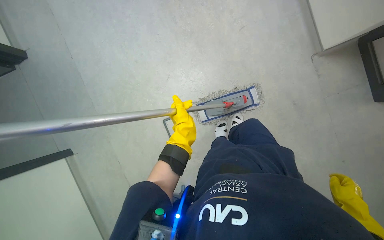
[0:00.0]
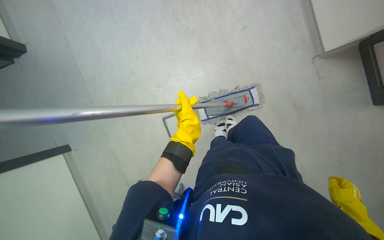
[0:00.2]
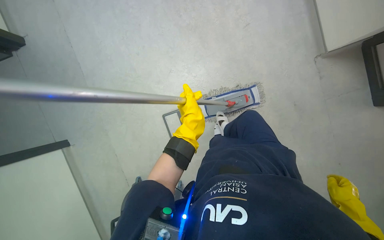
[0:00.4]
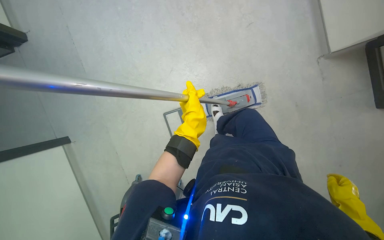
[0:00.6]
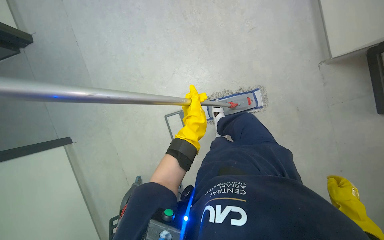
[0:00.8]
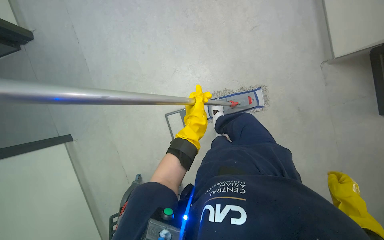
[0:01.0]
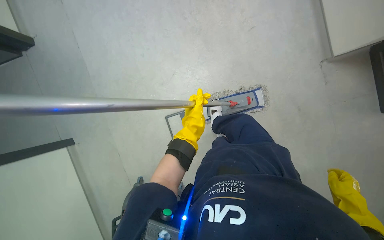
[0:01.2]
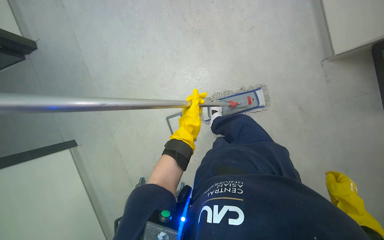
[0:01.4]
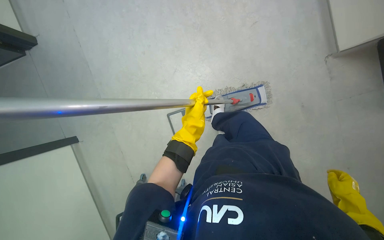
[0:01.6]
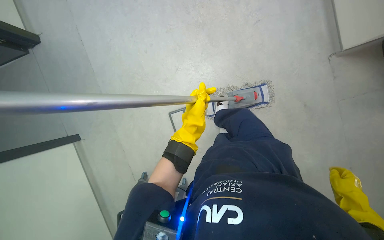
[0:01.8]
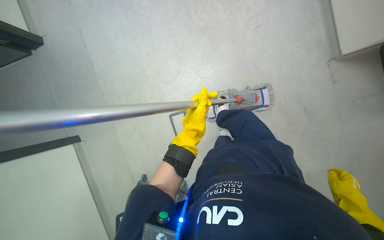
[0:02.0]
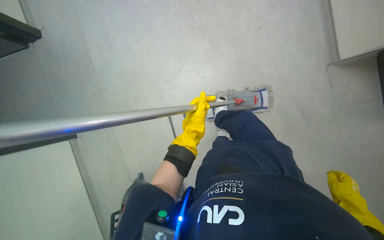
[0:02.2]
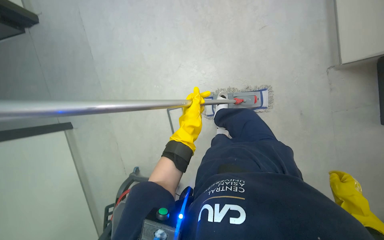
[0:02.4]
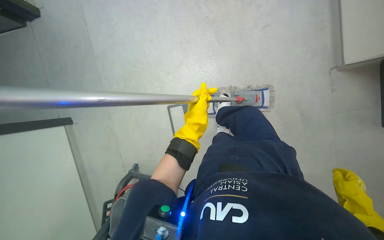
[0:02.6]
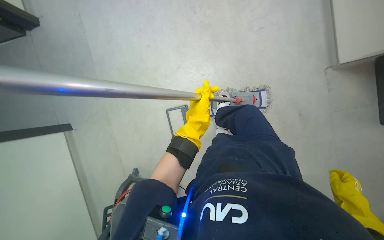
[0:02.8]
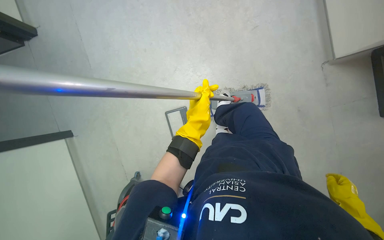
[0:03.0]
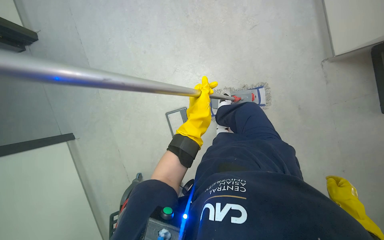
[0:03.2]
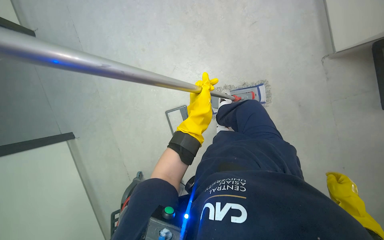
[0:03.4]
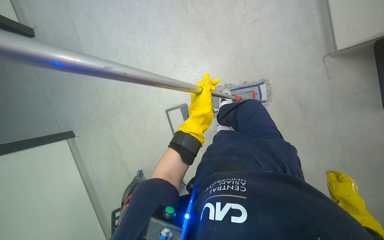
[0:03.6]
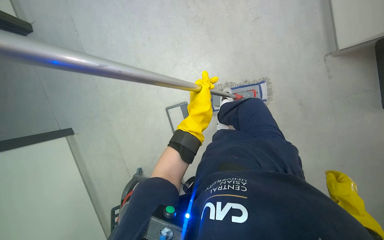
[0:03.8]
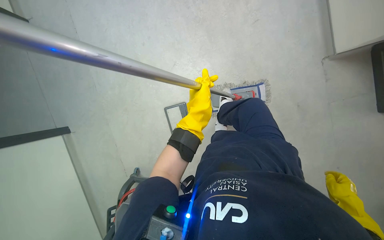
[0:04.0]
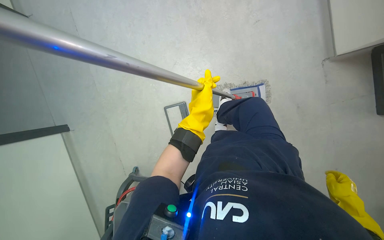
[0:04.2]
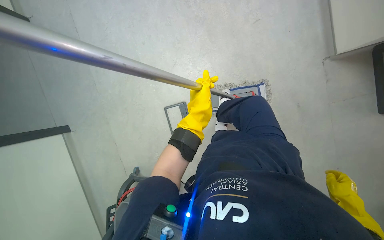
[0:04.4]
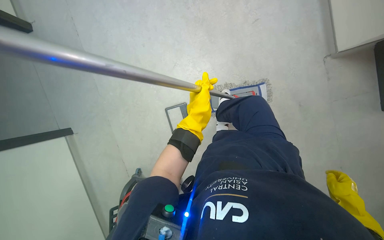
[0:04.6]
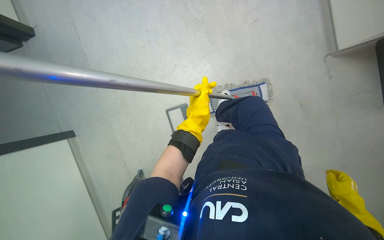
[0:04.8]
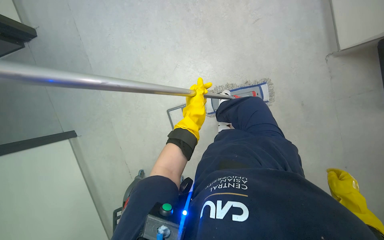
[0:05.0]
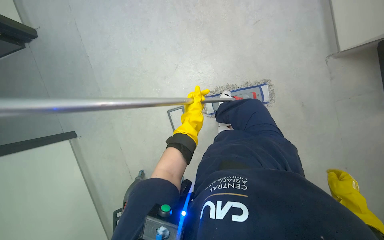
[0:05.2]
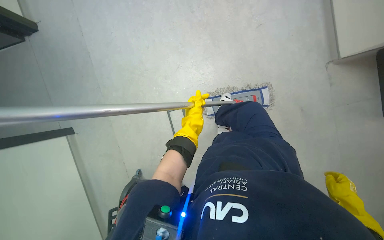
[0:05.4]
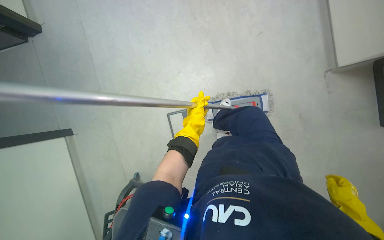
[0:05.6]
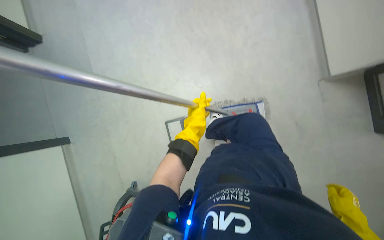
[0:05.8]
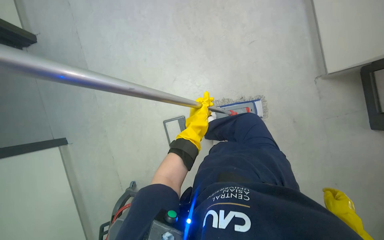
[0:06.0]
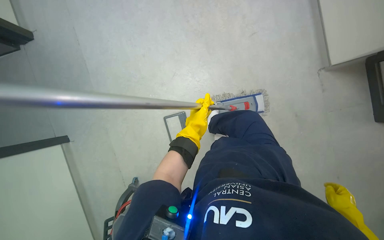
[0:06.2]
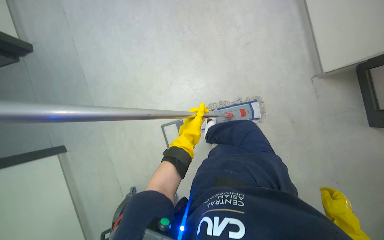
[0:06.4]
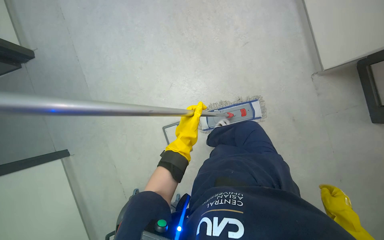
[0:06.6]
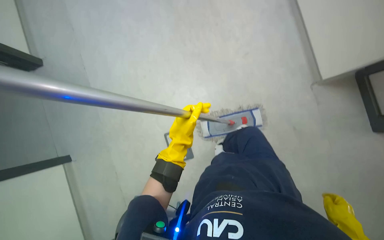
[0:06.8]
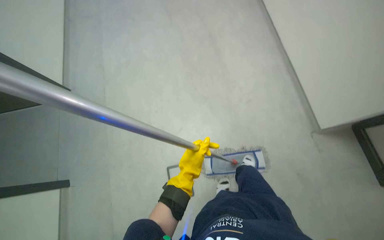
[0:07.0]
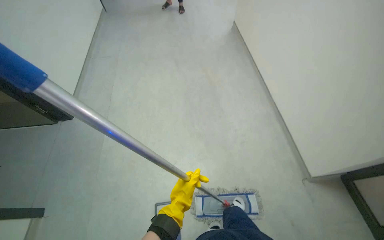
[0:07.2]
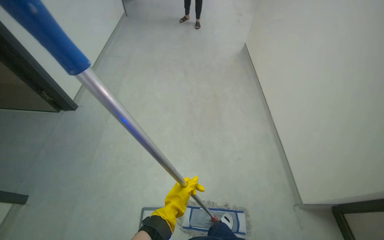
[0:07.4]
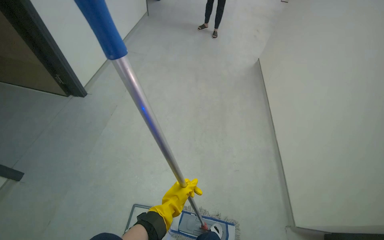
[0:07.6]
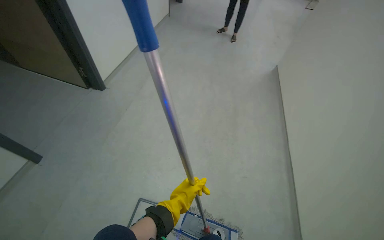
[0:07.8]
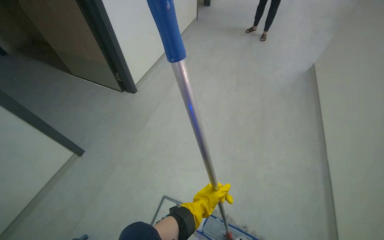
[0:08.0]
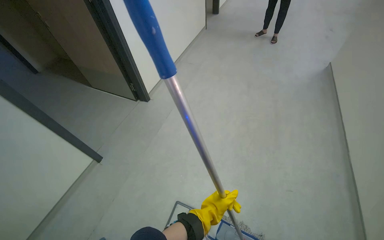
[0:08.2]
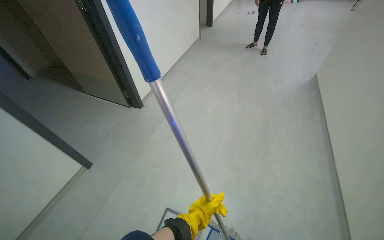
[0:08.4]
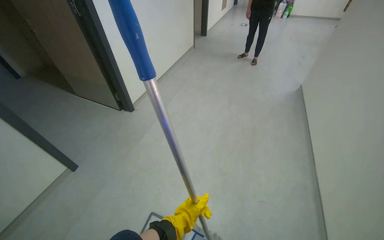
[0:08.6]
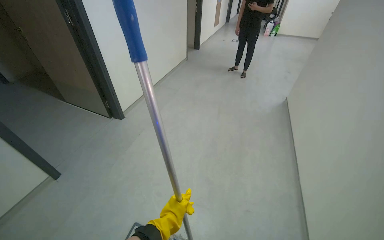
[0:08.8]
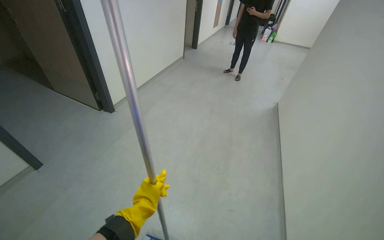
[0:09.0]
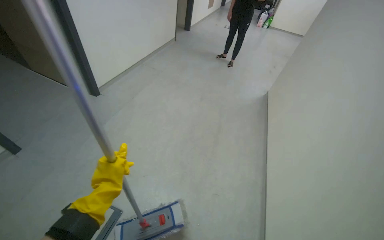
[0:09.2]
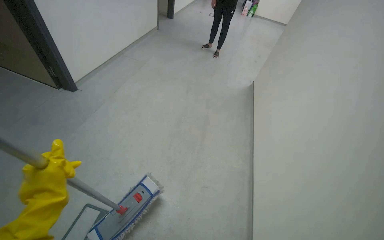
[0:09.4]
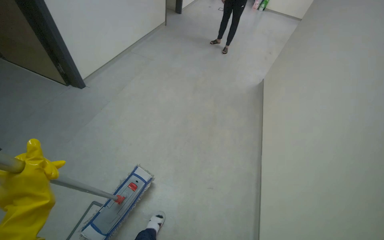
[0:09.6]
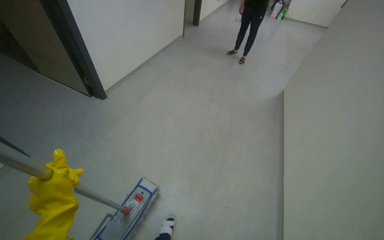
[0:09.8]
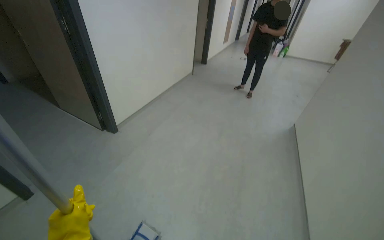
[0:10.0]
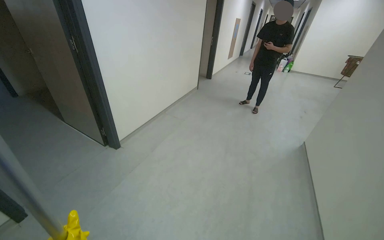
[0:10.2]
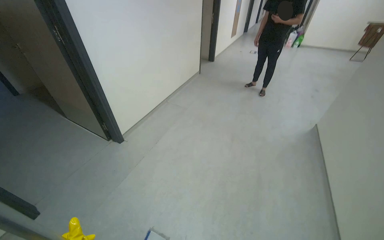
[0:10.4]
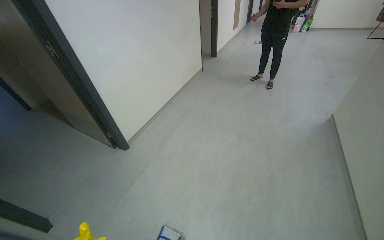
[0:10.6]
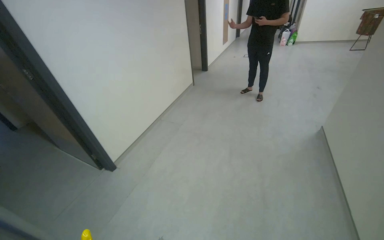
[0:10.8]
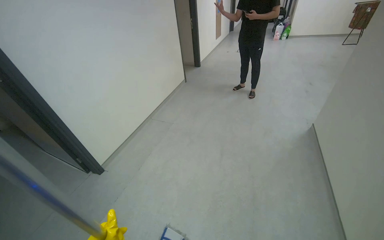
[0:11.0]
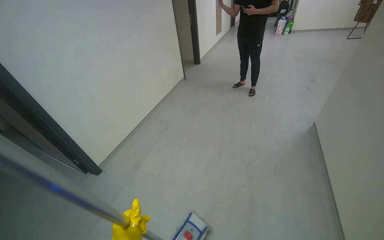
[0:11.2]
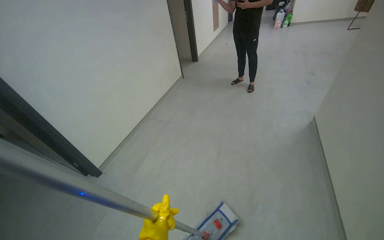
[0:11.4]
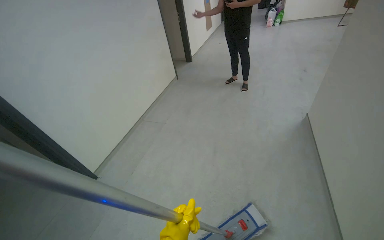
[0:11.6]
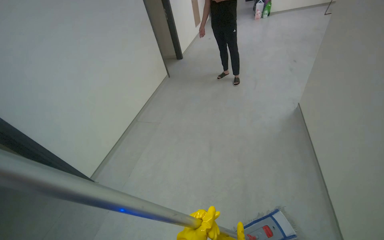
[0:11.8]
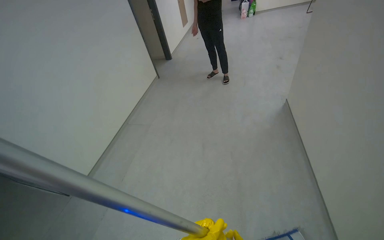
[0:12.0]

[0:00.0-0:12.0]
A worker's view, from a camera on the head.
Job: mopping floor.
The whole recording: Mopping hallway floor. The worker mops the hallway floor with a flat mop and bucket.
0:00.0 to 0:06.0: The hands stay close to where they were, moving slightly.
0:06.0 to 0:07.6: The camera pitches upward, by roughly 40 degrees. The scene rotates clockwise by approximately 25 degrees.
0:07.6 to 0:09.0: The wearer looks approximately 10 degrees further upward.
0:09.0 to 0:10.4: The camera travels about 40 cm.
0:10.4 to 0:12.0: The head travels about 60 cm.

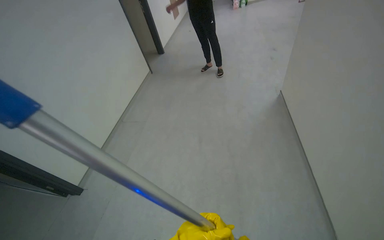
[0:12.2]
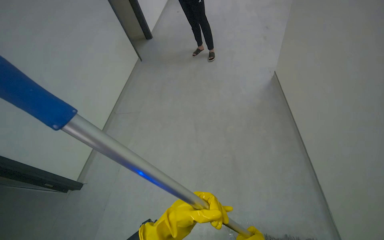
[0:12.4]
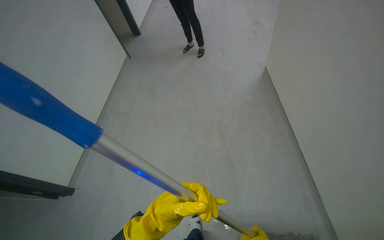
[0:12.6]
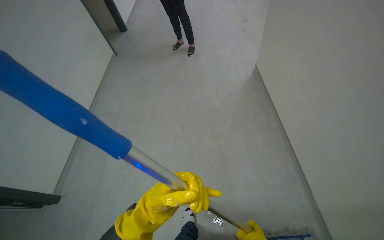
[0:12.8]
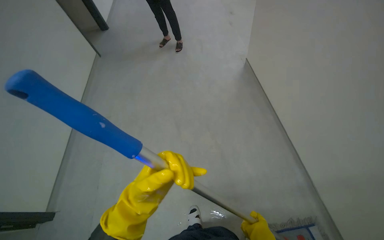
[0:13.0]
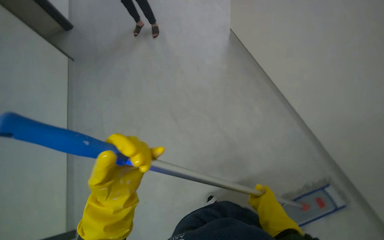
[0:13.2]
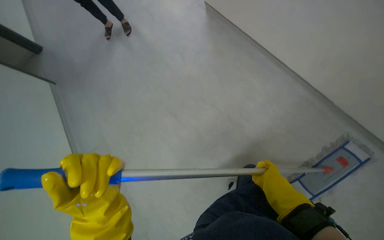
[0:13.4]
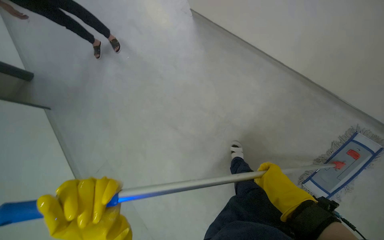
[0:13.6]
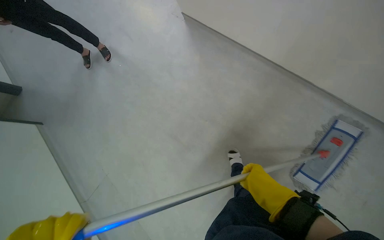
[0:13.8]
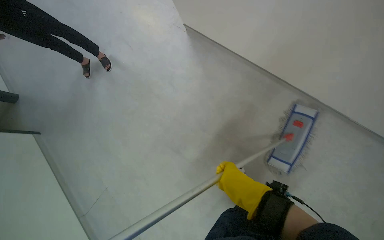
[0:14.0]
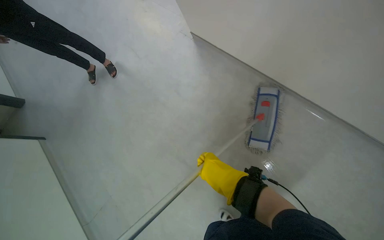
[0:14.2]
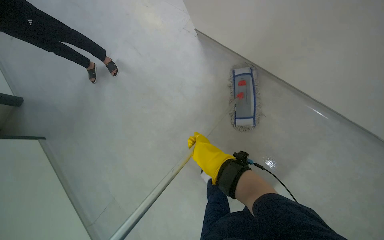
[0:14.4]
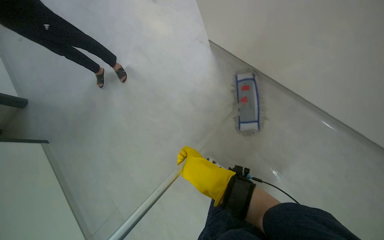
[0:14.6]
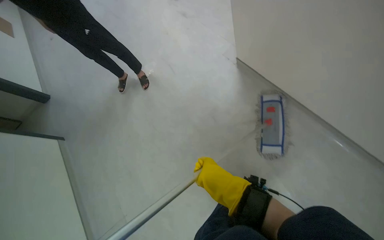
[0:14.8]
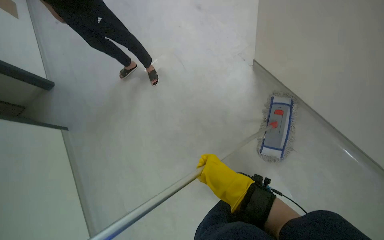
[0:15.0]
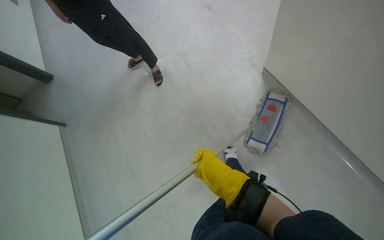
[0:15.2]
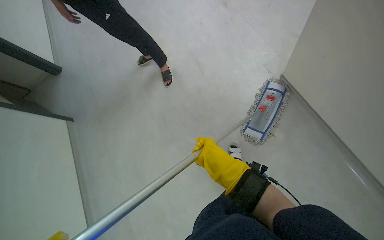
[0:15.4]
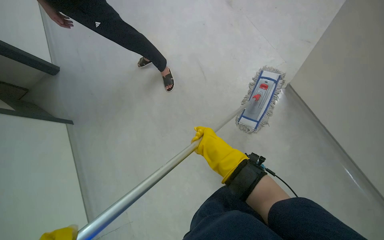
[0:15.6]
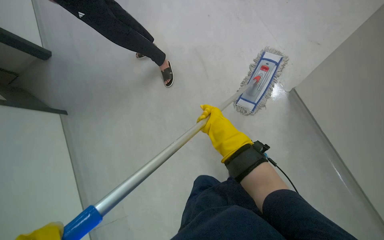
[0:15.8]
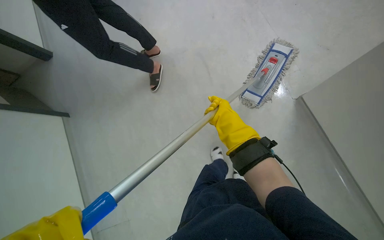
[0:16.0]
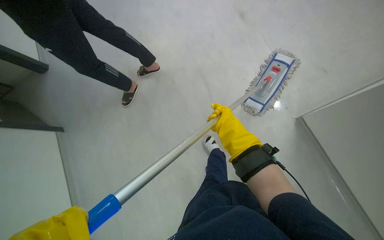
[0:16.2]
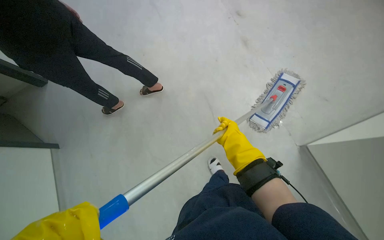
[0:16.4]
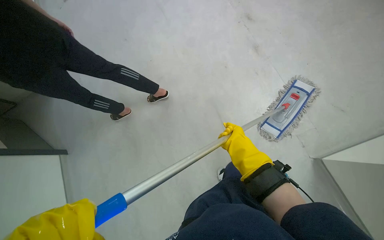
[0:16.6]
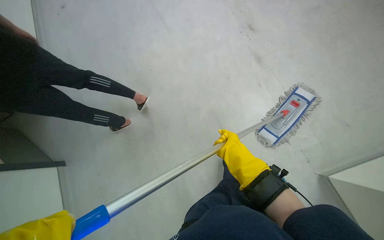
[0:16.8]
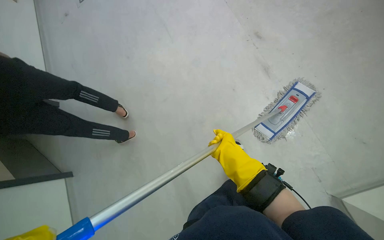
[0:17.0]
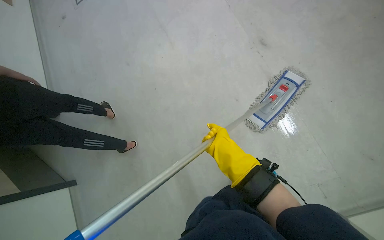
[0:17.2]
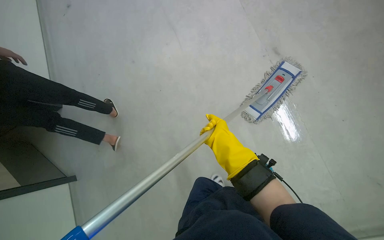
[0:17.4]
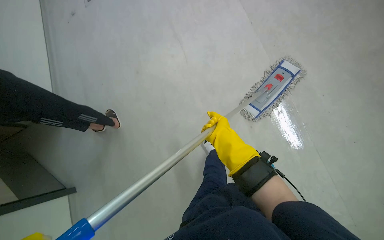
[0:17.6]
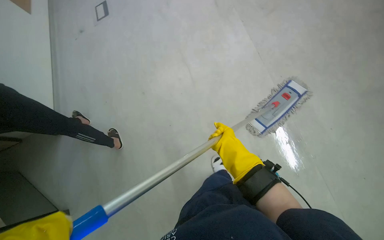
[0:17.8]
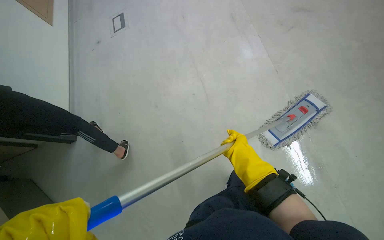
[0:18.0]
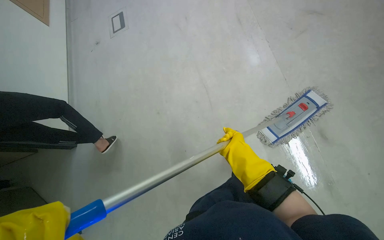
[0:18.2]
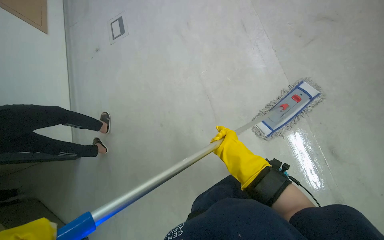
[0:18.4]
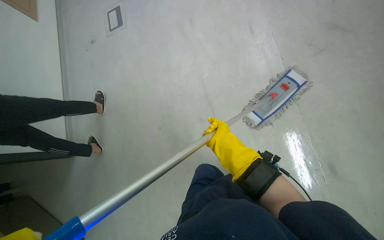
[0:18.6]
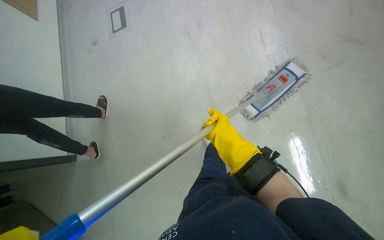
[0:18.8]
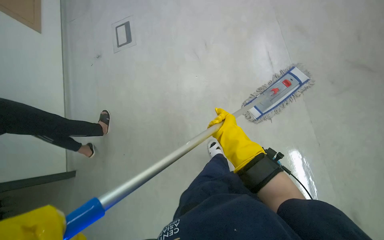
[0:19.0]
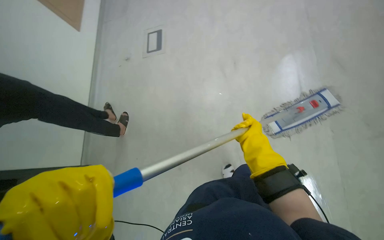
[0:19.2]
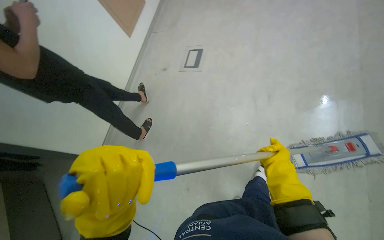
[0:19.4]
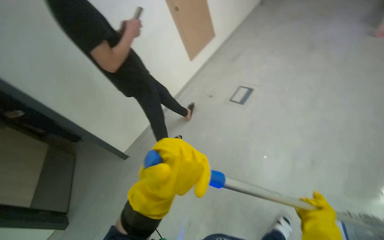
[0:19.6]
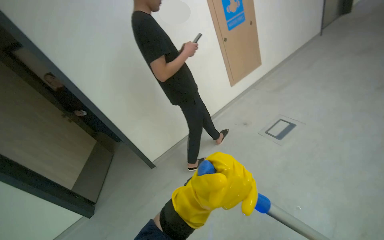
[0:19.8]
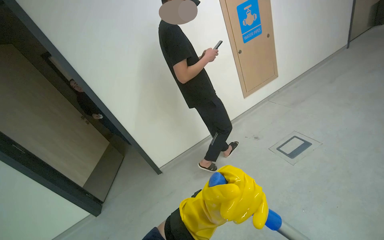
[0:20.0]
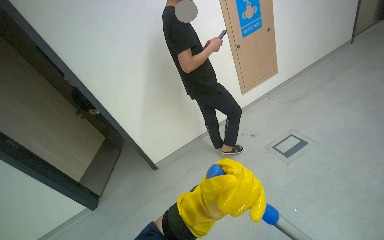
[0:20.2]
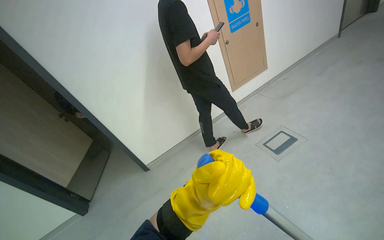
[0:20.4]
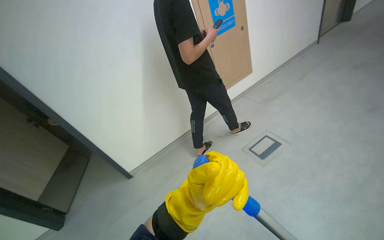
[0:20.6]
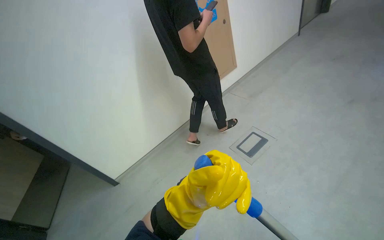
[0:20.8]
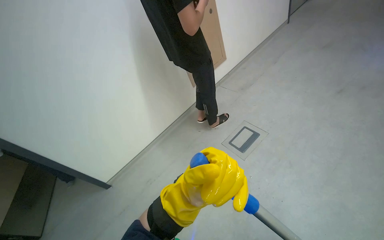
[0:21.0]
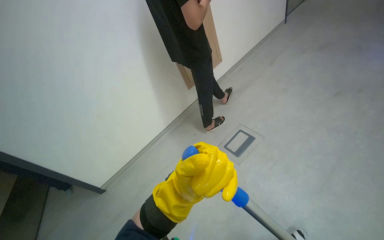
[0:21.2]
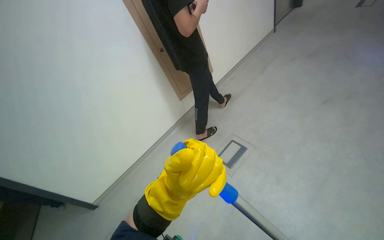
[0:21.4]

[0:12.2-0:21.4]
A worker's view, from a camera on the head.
Job: mopping floor.
The whole recording: Mopping hallway floor. The worker mops the hallway floor with a flat mop and bucket.
0:12.2 to 0:13.8: The head rotates some 55 degrees to the right. The view tilts some 15 degrees downward.
0:13.8 to 0:15.2: The right hand heads to the left, covering some 25 cm.
0:15.2 to 0:16.8: The right hand goes approximately 25 cm up the picture.
0:18.4 to 0:19.8: The camera is carried approximately 40 cm. The wearer's head swings approximately 60 degrees to the left. The view tilts about 20 degrees upward.
0:19.8 to 0:21.4: The camera is carried approximately 60 cm. The camera is aimed about 20 degrees further to the right.
